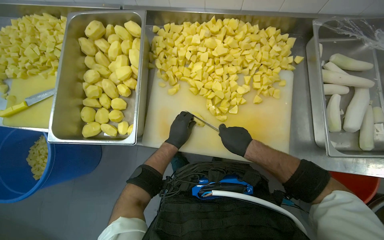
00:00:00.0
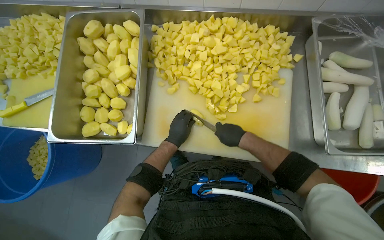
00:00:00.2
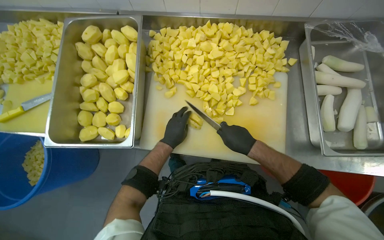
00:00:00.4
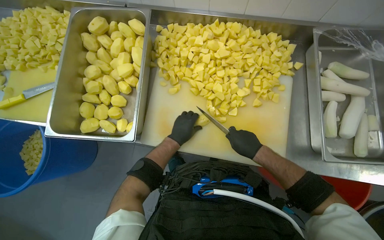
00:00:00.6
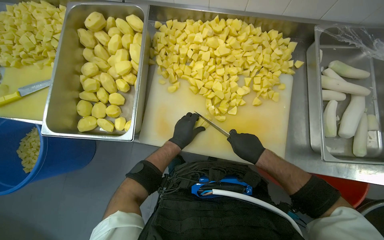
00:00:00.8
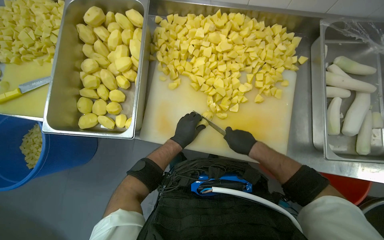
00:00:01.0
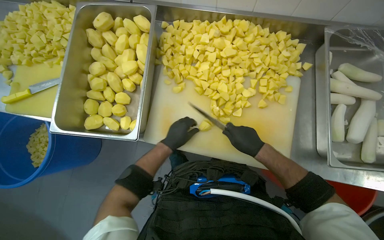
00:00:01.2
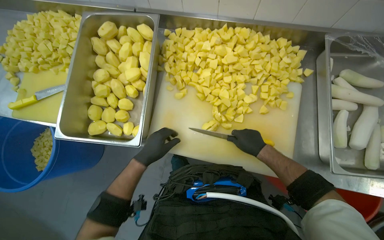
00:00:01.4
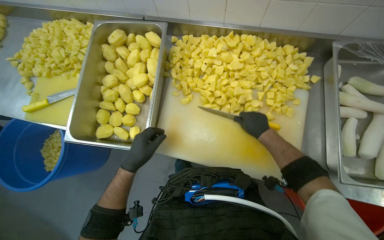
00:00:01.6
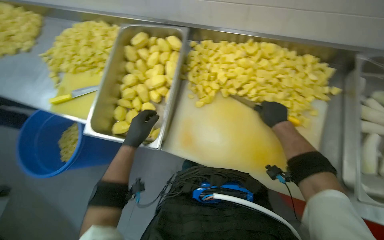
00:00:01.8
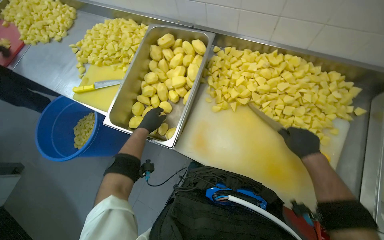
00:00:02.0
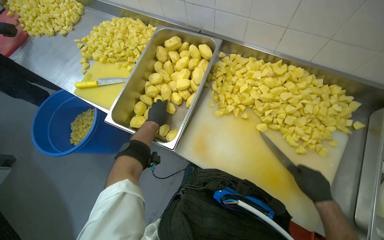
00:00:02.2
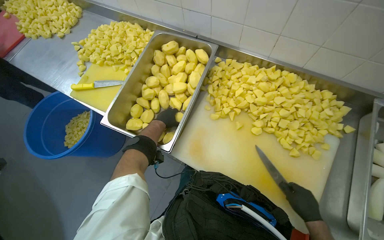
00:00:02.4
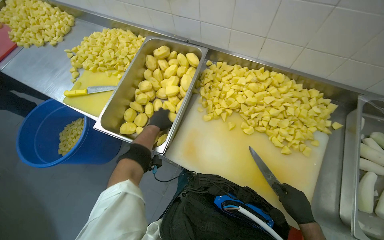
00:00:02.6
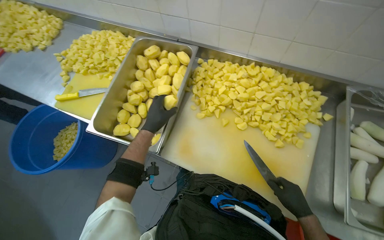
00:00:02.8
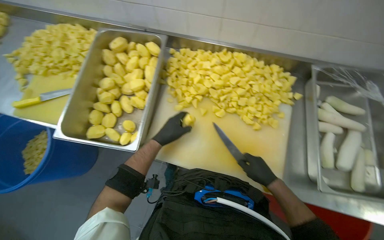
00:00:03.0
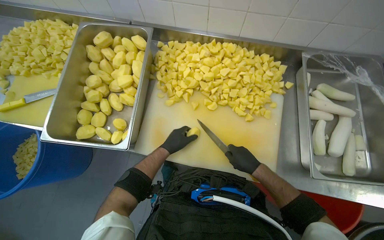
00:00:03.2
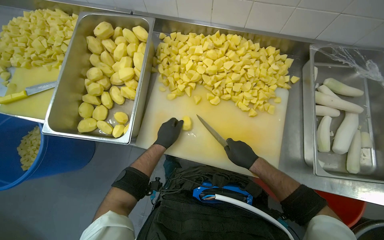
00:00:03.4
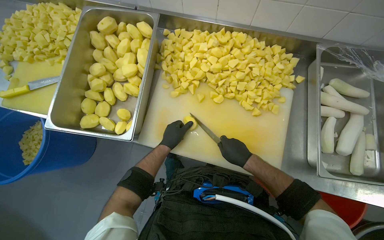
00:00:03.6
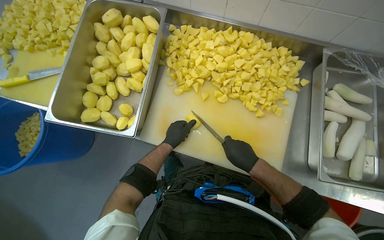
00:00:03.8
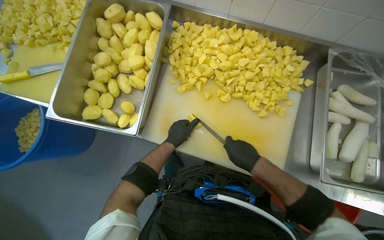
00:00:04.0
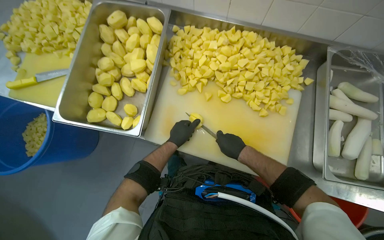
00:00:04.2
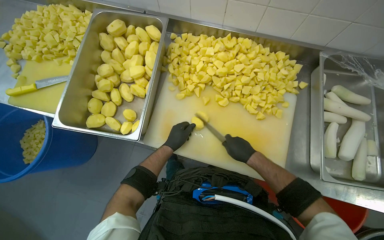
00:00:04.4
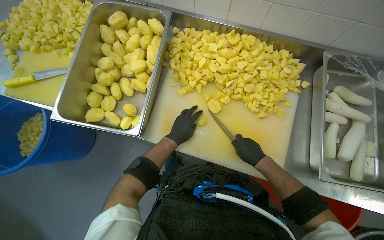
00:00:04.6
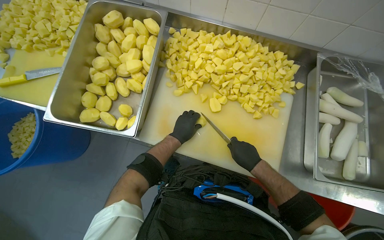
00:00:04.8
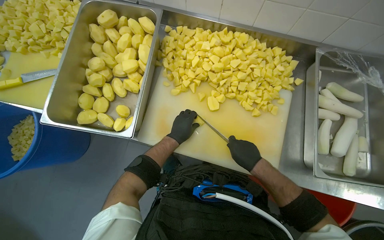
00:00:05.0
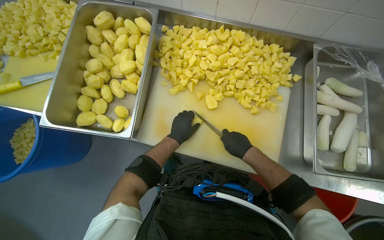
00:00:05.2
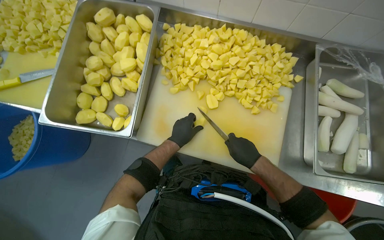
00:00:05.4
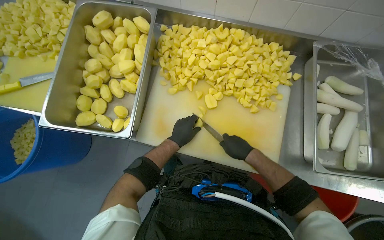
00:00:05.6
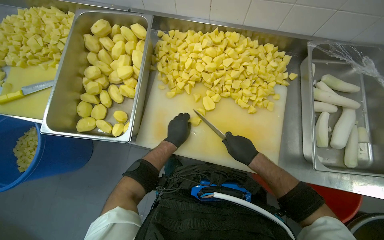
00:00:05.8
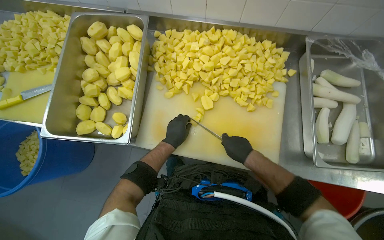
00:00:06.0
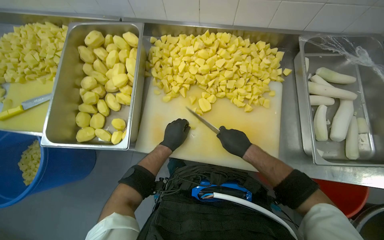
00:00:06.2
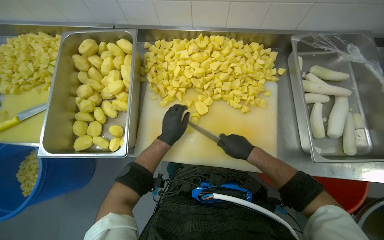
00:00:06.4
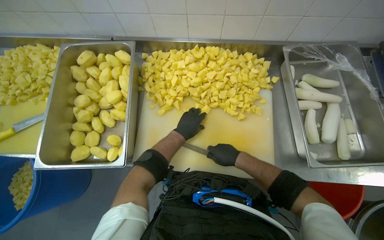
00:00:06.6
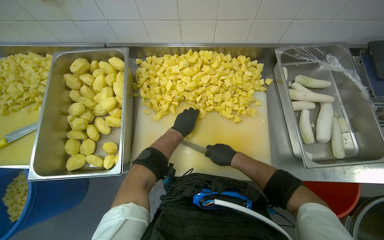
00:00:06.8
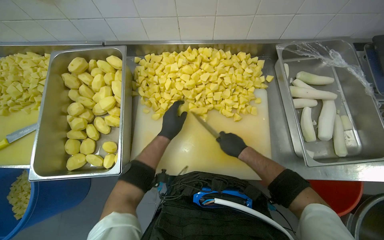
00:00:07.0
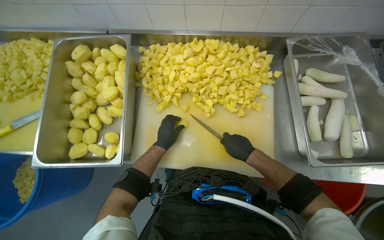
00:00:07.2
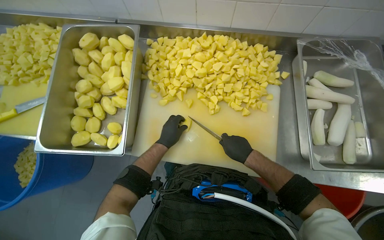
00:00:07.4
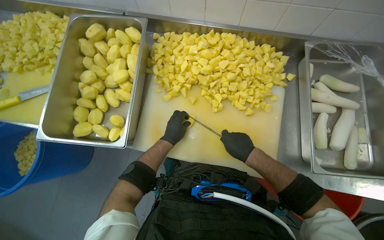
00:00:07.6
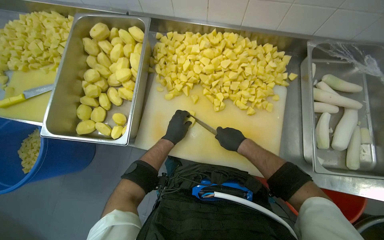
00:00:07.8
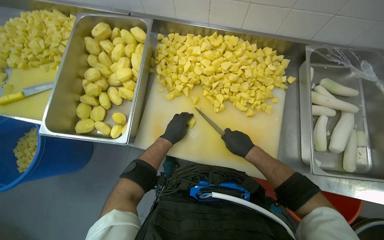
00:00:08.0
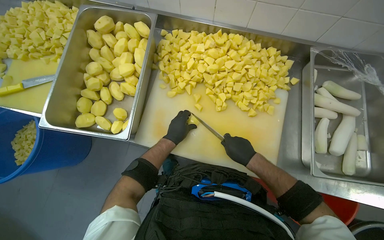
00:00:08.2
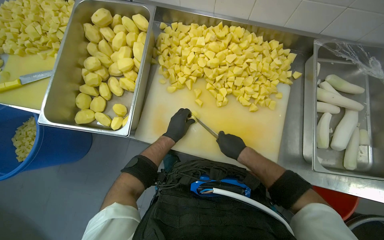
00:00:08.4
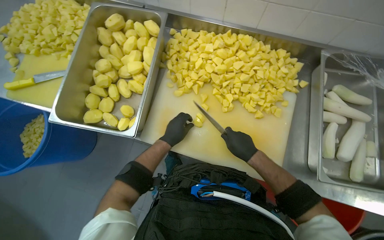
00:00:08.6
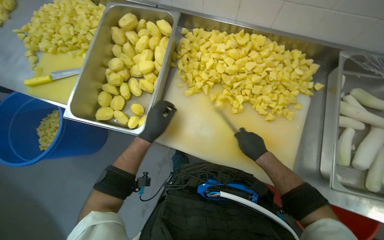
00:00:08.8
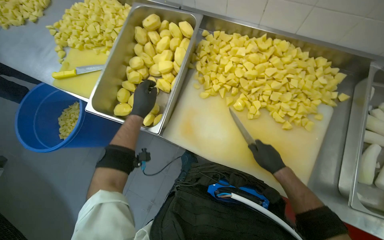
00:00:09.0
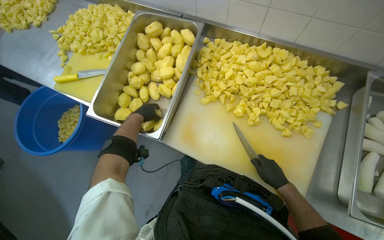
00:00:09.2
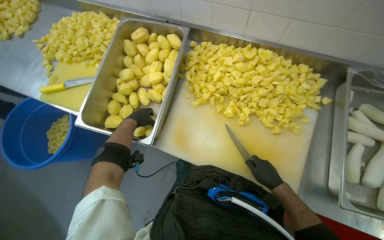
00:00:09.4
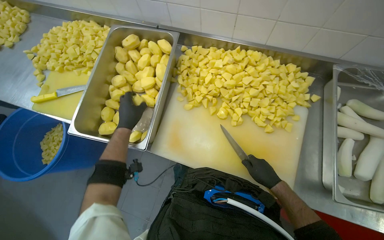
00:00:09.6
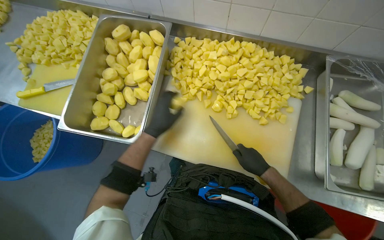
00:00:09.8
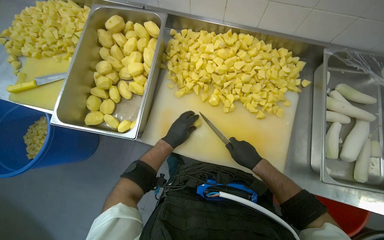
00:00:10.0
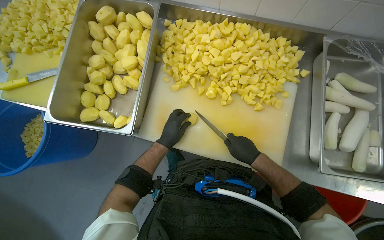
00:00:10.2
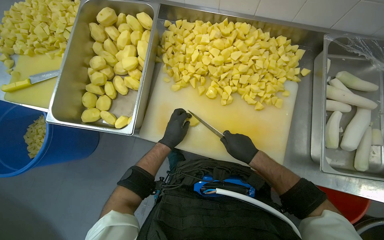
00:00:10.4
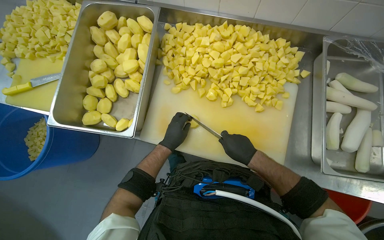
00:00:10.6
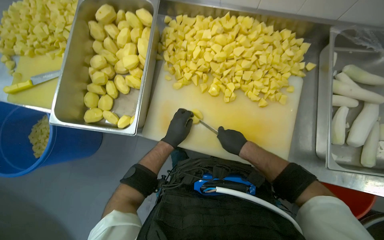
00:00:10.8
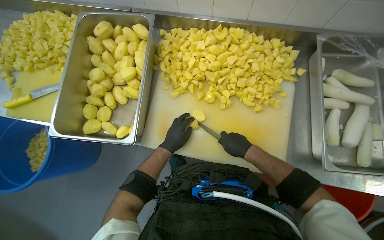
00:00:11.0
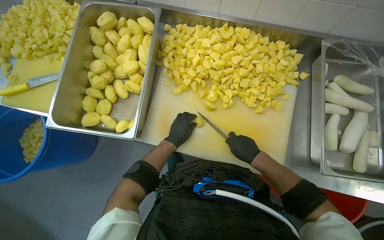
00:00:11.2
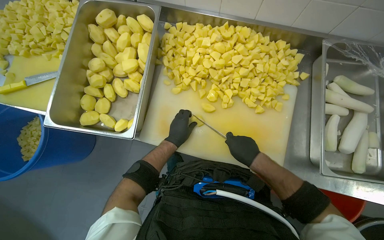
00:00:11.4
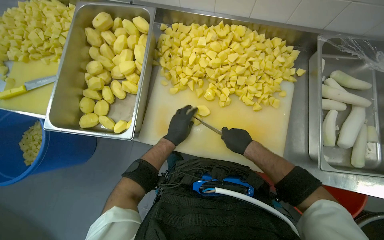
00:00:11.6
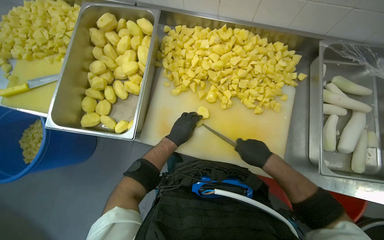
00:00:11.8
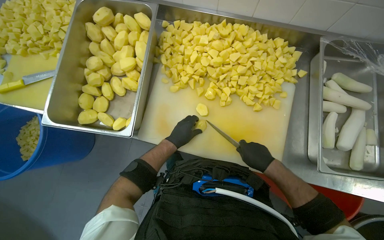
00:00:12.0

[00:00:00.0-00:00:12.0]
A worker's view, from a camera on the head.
Job: preparing food.
The whole recording: Chopping Potatoes. The worker uses a knife to chop peeled potatoes into smaller pieces on a cutting board.
00:00:00.0 to 00:00:01.6: The left hand is displaced to the left and nearer to the camera by some 15 cm.
00:00:01.6 to 00:00:03.0: The left hand shifts approximately 10 cm to the right. The right hand is displaced down the picture by about 15 cm.
00:00:04.4 to 00:00:06.0: The hands make small movements and keep their place.
00:00:07.6 to 00:00:09.0: The left hand is displaced to the left and nearer to the camera by some 25 cm.
00:00:09.0 to 00:00:10.4: The left hand is displaced to the right and down the picture by about 20 cm.
00:00:10.4 to 00:00:12.0: The hands stay close to where they were, moving slightly.

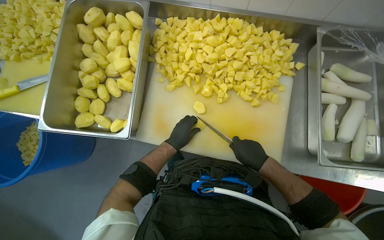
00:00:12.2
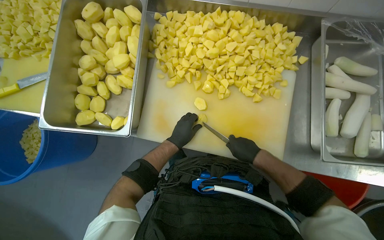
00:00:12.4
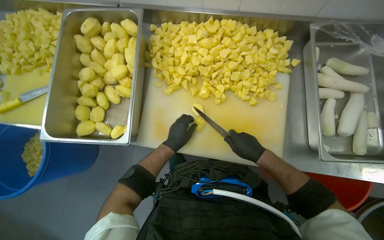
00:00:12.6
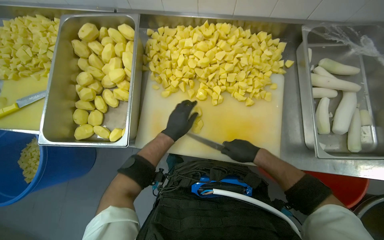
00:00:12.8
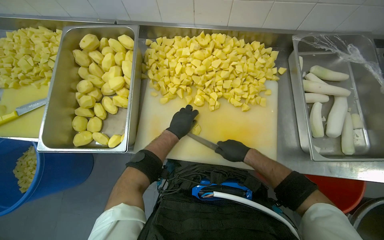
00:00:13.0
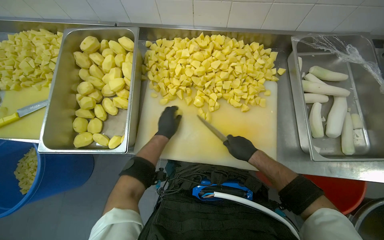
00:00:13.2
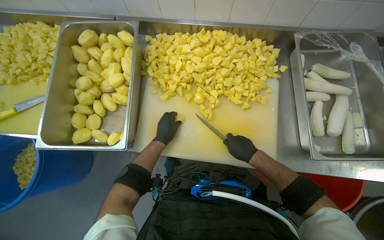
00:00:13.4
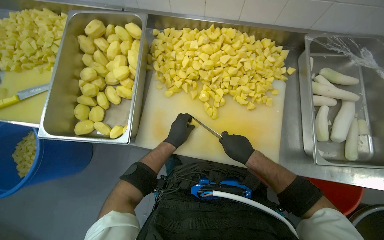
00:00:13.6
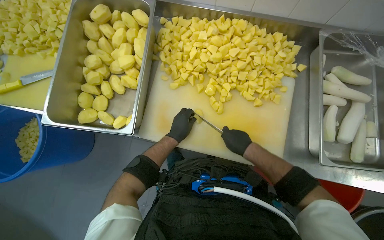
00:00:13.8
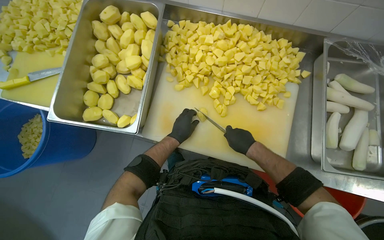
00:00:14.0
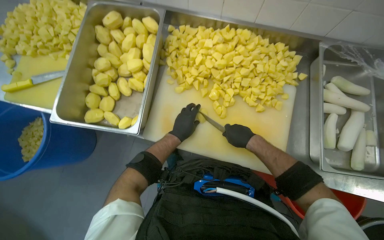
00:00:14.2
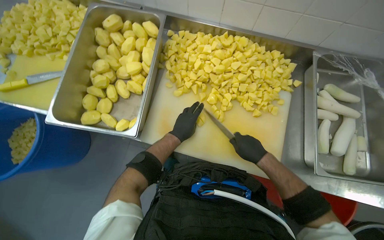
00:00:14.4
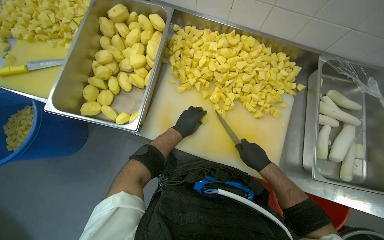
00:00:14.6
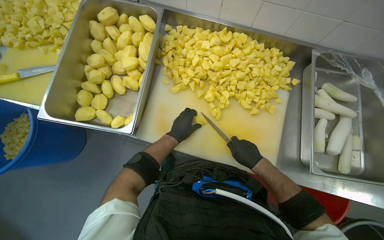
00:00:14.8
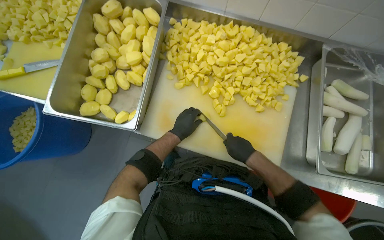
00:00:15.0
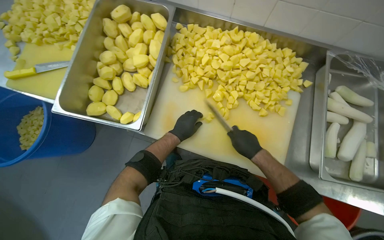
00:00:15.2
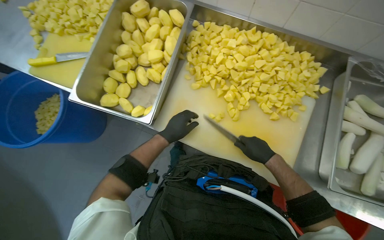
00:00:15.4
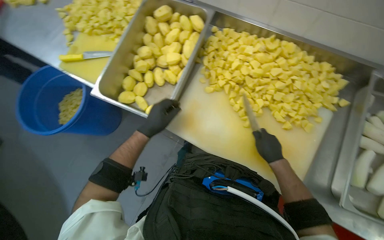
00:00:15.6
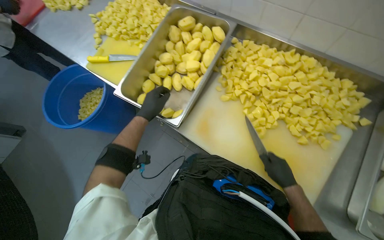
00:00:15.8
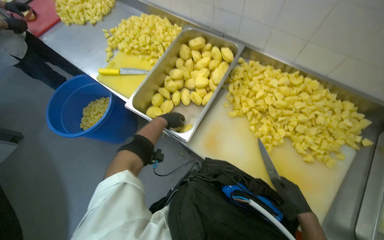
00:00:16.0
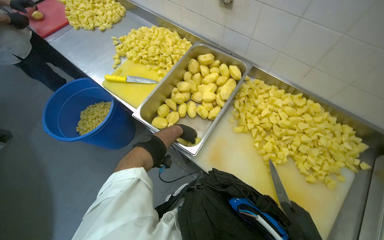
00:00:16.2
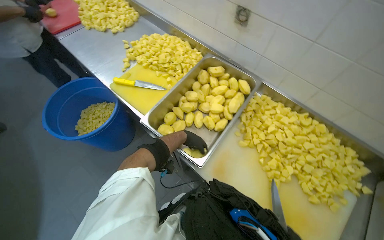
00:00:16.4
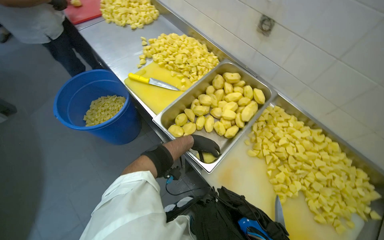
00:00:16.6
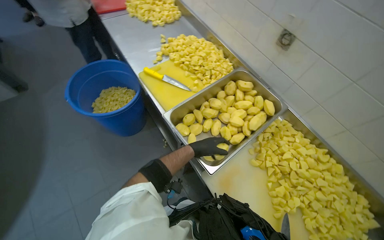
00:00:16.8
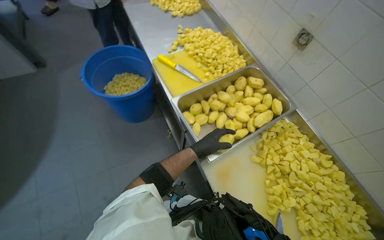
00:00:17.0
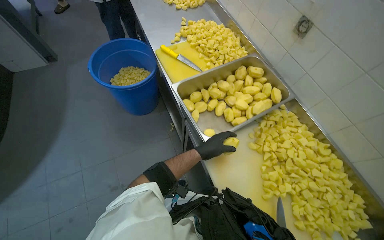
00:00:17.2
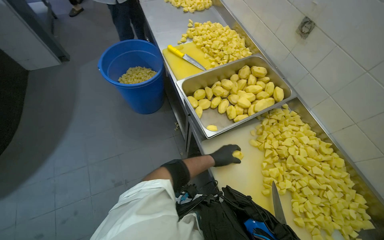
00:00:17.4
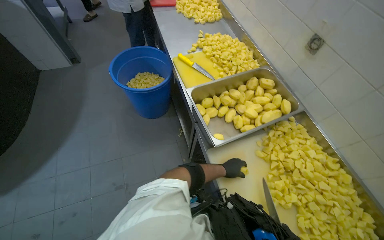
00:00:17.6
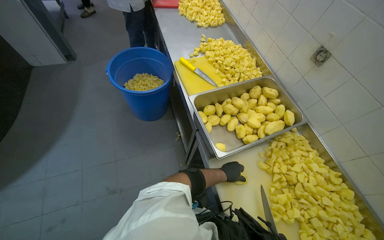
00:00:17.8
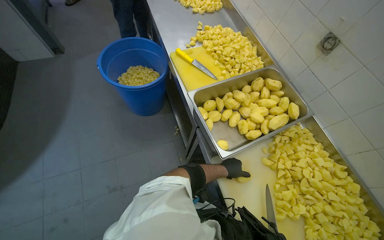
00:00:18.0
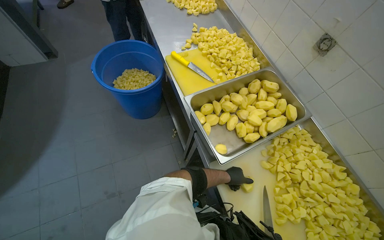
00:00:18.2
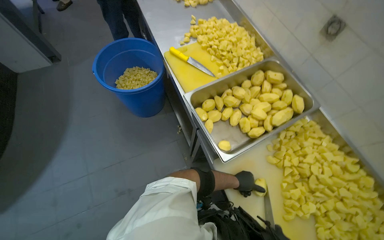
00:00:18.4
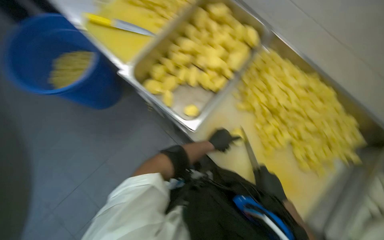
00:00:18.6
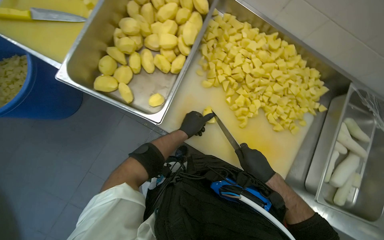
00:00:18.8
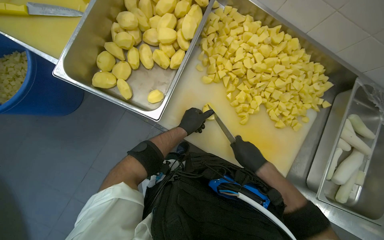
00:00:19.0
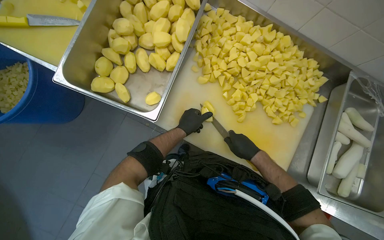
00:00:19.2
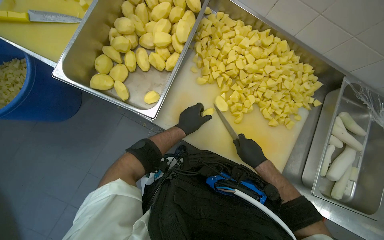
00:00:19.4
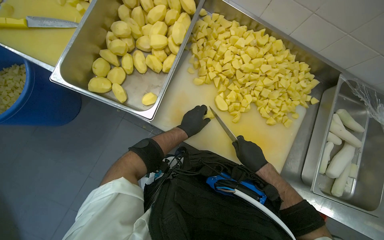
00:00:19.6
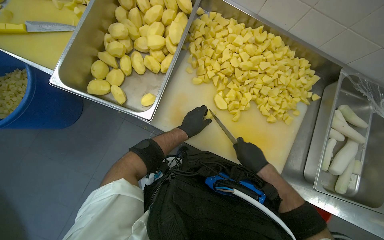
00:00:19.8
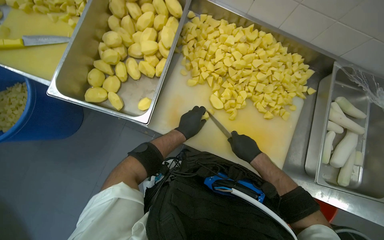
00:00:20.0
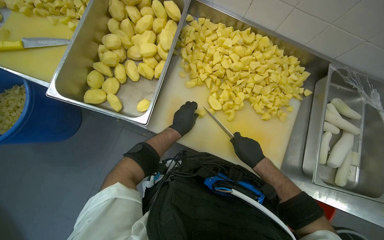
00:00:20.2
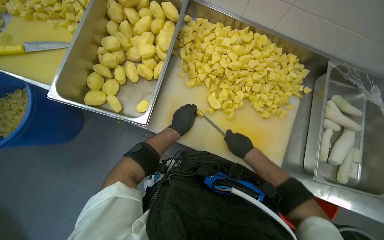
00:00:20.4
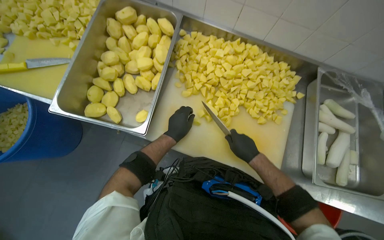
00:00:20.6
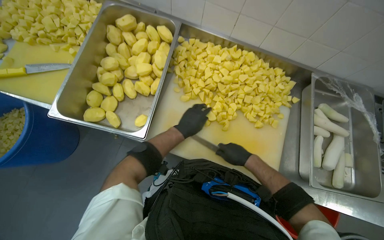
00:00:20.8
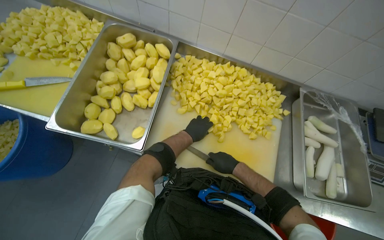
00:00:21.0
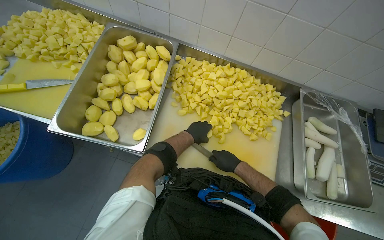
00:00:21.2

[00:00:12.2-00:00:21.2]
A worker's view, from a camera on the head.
Job: preparing food.
The whole recording: Chopping Potatoes. The worker uses a knife to chop peeled potatoes into smaller pieces on a cutting board.
00:00:12.2 to 00:00:13.8: The hands stay close to where they were, moving slightly.
00:00:13.8 to 00:00:15.2: The hands make small movements and keep their place.
00:00:15.2 to 00:00:16.6: The view tilts some 15 degrees upward. Everything in view rotates approximately 30 degrees clockwise.
00:00:16.6 to 00:00:18.2: The left hand goes about 20 cm down the picture.
00:00:18.2 to 00:00:19.8: The view tips downward by some 20 degrees. Everything in view rotates some 40 degrees counterclockwise.
